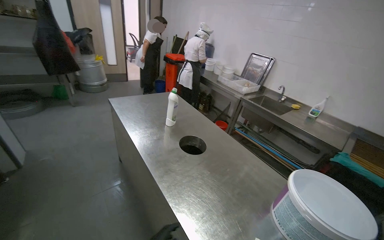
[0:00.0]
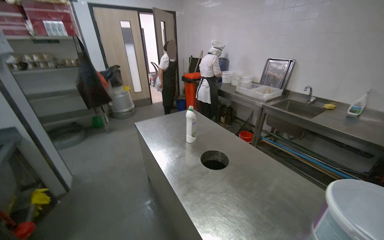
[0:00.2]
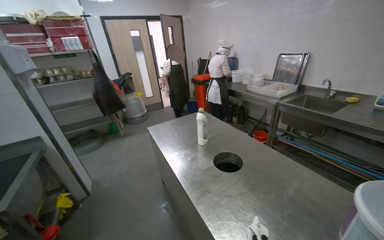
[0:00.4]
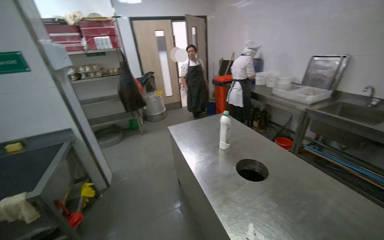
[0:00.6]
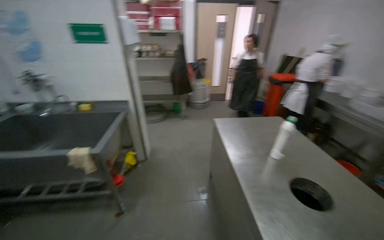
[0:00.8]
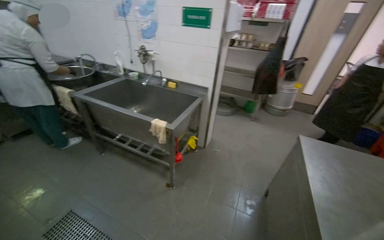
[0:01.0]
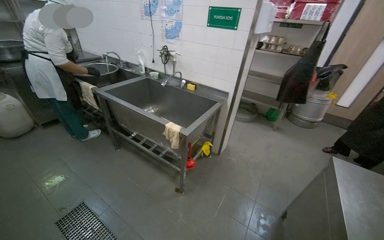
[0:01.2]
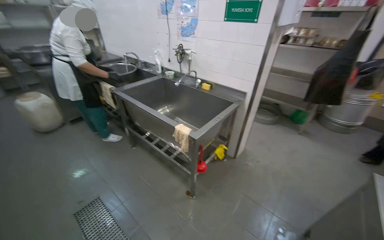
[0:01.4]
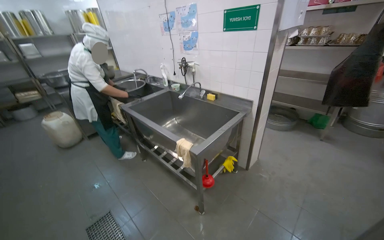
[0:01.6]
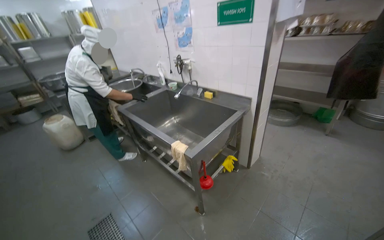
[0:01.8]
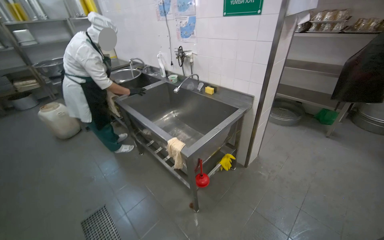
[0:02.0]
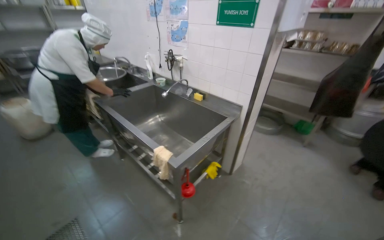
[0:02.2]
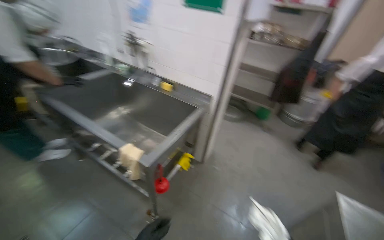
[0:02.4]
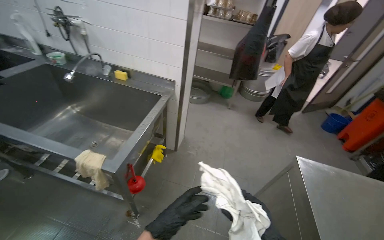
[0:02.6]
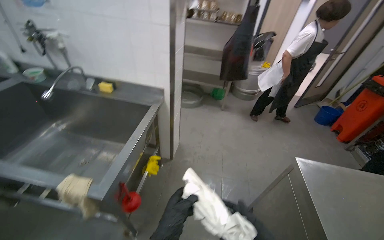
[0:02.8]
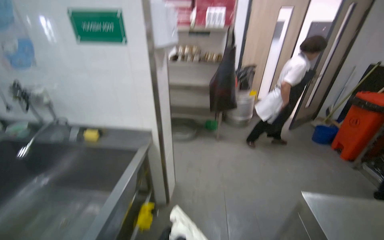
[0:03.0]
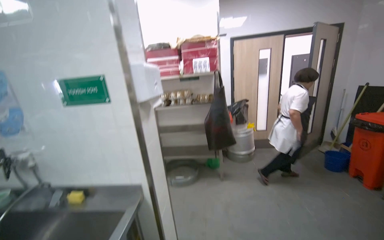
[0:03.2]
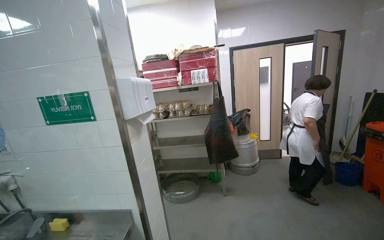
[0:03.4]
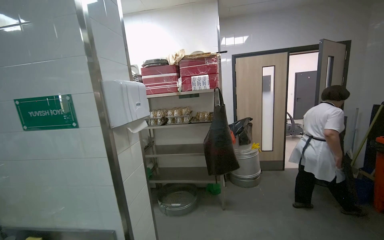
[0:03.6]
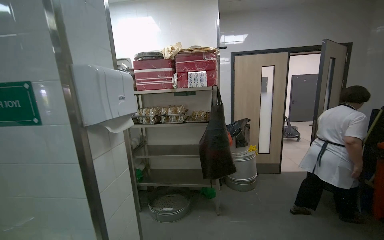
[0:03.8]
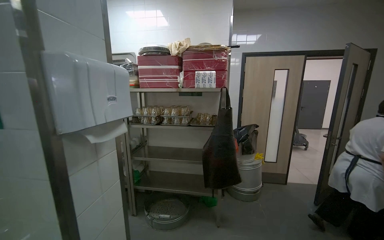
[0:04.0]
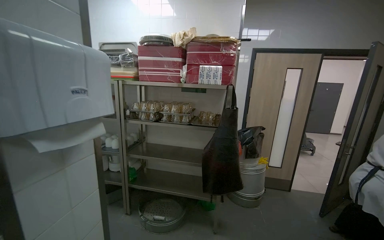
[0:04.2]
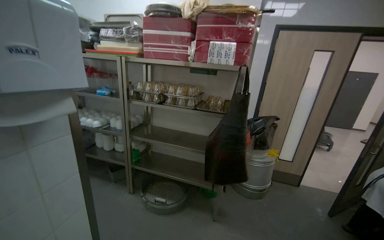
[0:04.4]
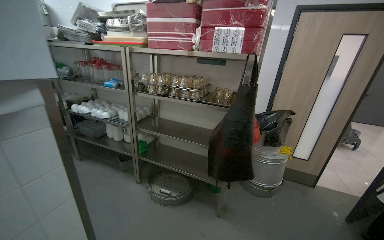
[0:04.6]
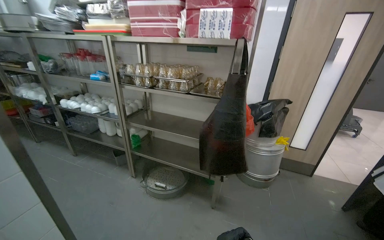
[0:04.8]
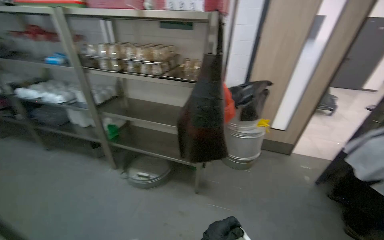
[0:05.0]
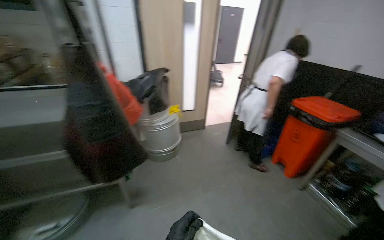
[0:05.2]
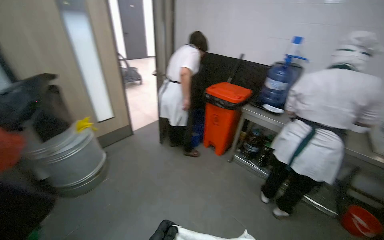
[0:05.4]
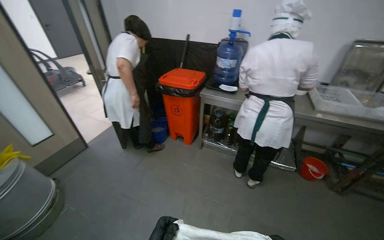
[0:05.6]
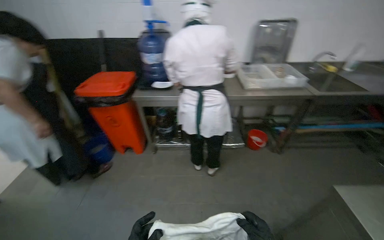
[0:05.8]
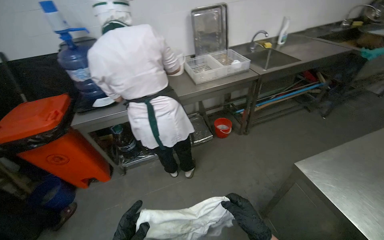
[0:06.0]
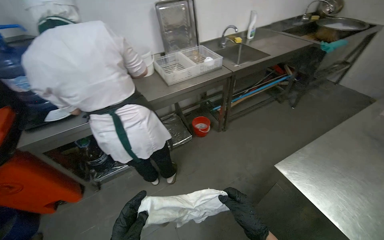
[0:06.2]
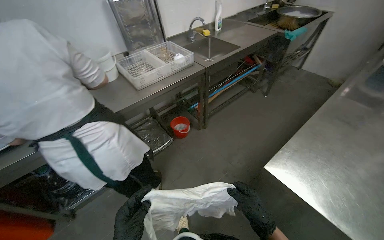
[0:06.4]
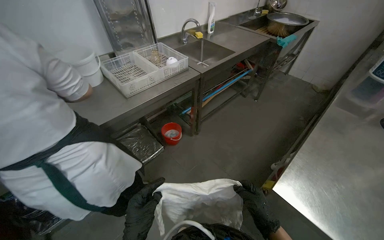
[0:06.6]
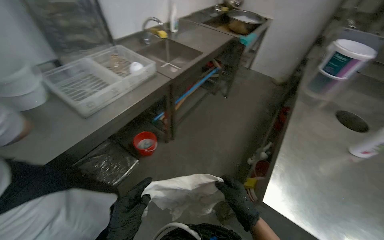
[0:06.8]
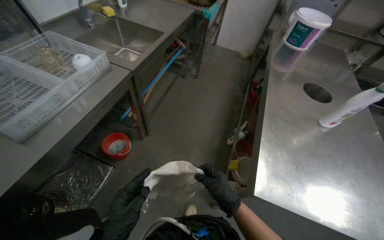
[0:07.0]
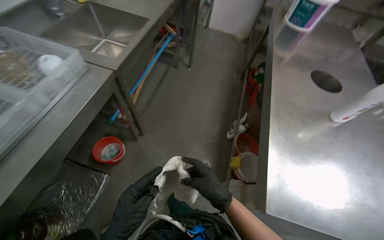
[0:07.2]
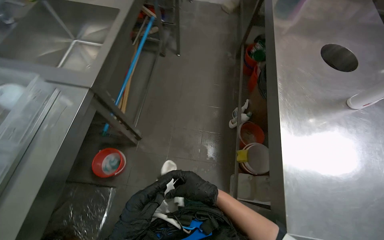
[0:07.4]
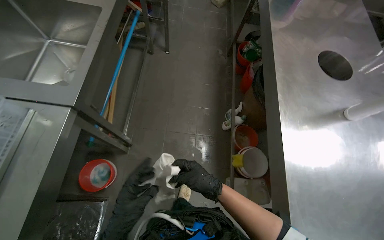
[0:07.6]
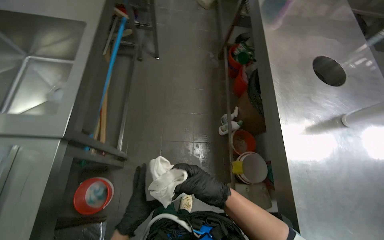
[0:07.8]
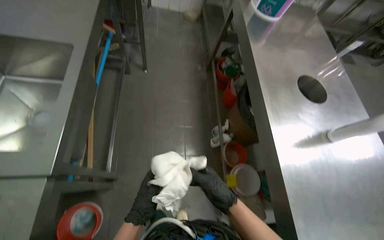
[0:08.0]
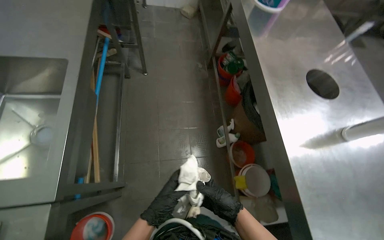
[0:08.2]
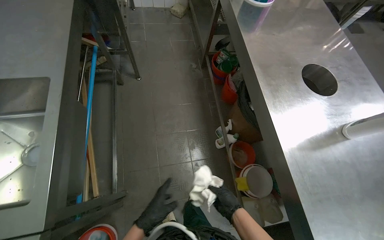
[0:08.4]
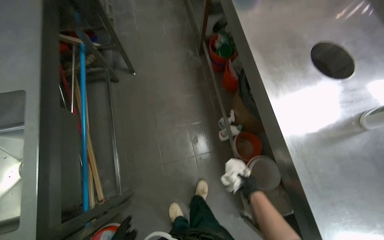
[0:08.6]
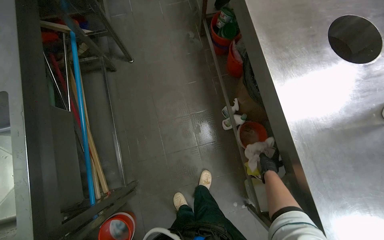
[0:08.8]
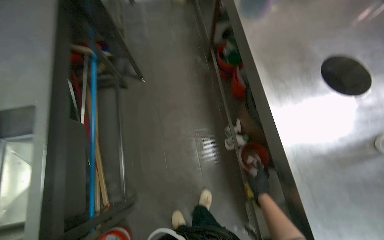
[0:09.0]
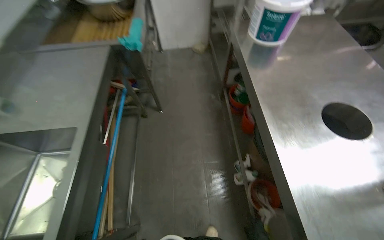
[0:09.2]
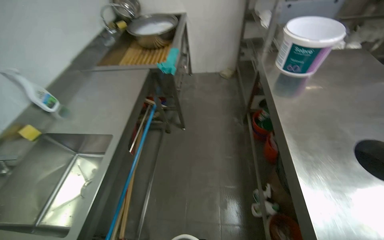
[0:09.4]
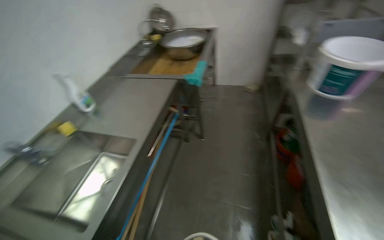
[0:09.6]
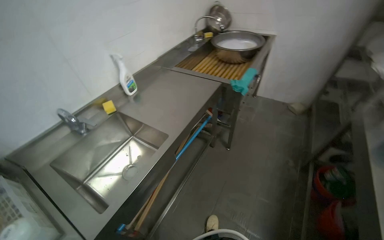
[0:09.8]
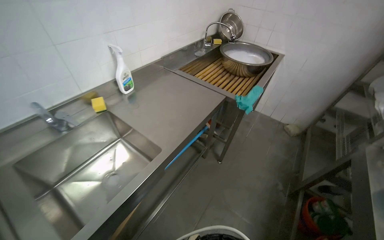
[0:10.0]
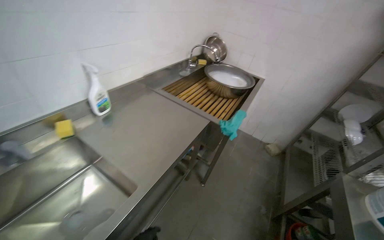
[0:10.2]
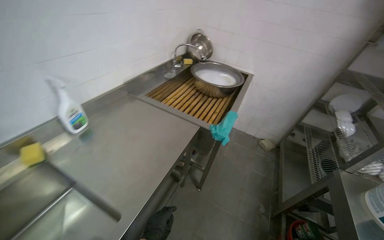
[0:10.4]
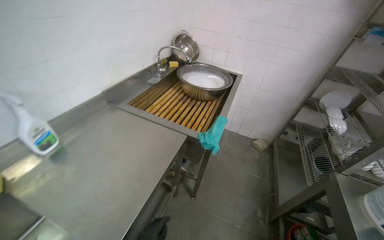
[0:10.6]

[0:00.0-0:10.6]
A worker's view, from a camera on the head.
Job: wiping surfaces.
The whole recording: Wiping metal kitchen table. The worker wipes down the metal kitchen table with a cloth.
0:00.0 to 0:01.6: The camera is carried roughly 50 cm. The head rotates roughly 85 degrees to the left.
0:01.6 to 0:03.0: The head travels approximately 40 cm. The head turns to the right by roughly 35 degrees.
0:03.0 to 0:04.6: The wearer moves approximately 90 cm.
0:04.6 to 0:06.0: The camera travels roughly 80 cm. The wearer's head swings about 130 degrees to the right. The wearer looks approximately 25 degrees further downward.
0:06.0 to 0:07.6: The camera travels about 1 m. The head turns to the right by about 65 degrees. The view tilts about 30 degrees downward.
0:07.6 to 0:09.0: The camera travels about 40 cm.
0:09.0 to 0:10.6: The wearer moves roughly 50 cm. The wearer's head swings approximately 35 degrees to the left. The wearer looks approximately 25 degrees further upward.

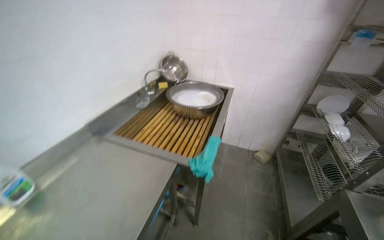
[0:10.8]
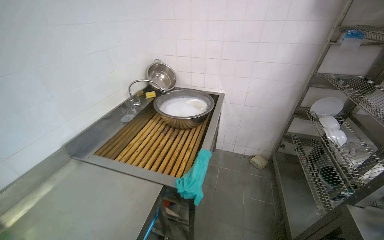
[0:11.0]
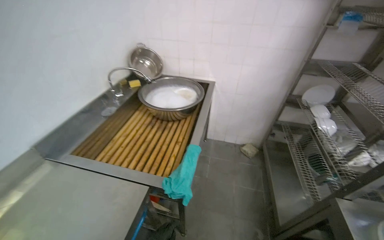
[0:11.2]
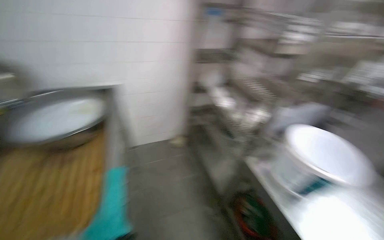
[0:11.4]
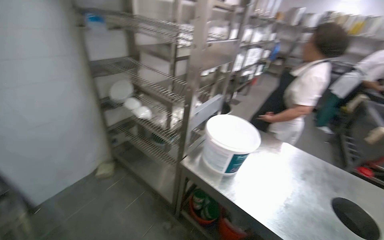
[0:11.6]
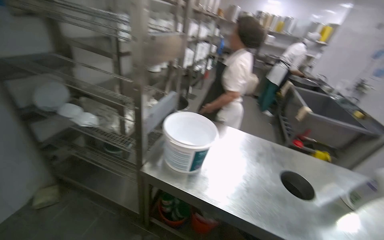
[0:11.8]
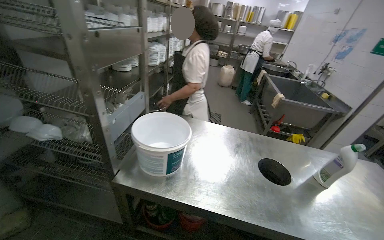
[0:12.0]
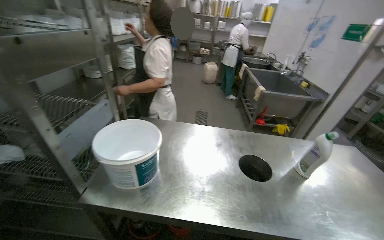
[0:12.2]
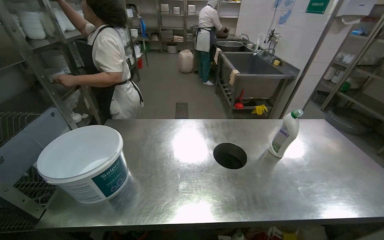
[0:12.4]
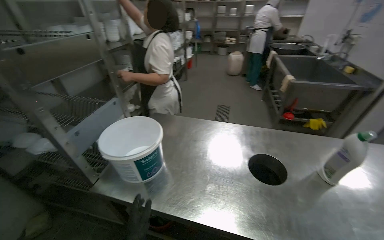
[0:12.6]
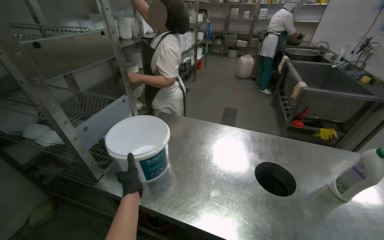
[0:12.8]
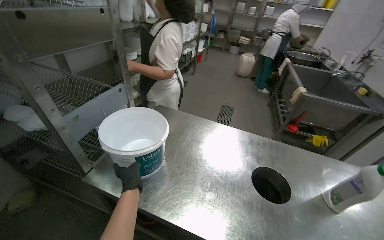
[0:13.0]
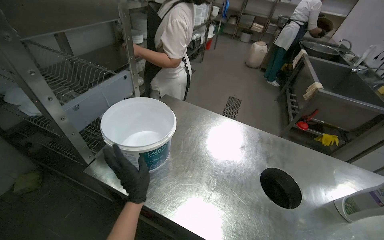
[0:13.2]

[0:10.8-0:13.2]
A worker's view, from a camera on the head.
Job: wiping surfaces.
The whole recording: Wiping metal kitchen table. The worker wipes down the metal kitchen table with a cloth.
0:10.8 to 0:12.0: The wearer looks approximately 100 degrees further to the right.

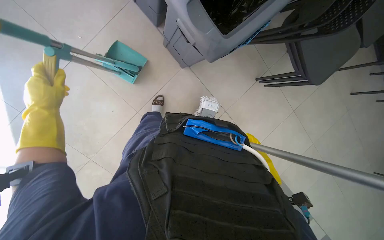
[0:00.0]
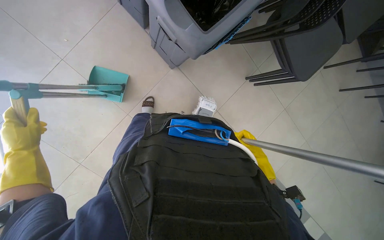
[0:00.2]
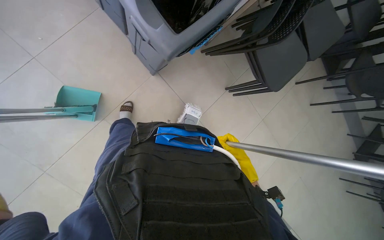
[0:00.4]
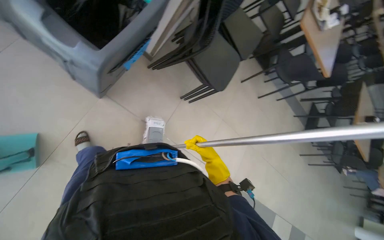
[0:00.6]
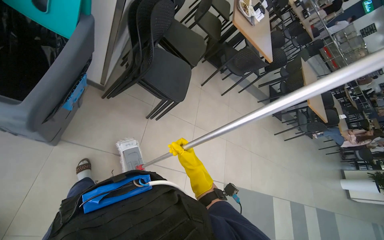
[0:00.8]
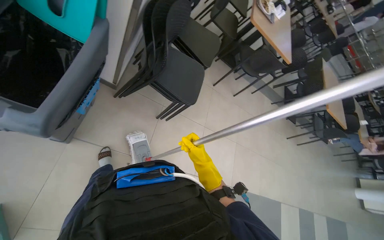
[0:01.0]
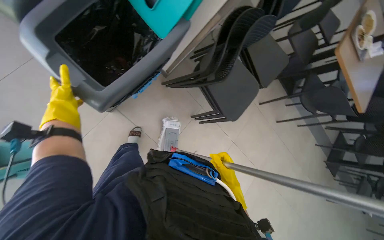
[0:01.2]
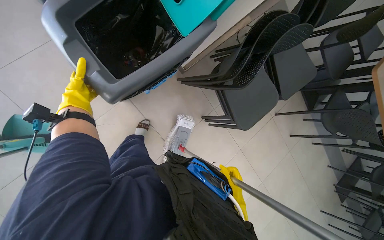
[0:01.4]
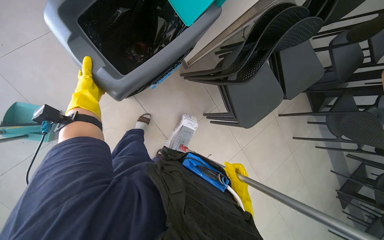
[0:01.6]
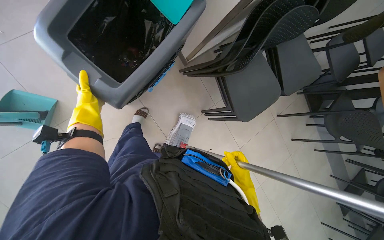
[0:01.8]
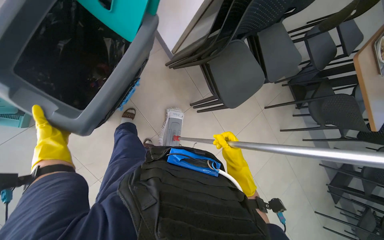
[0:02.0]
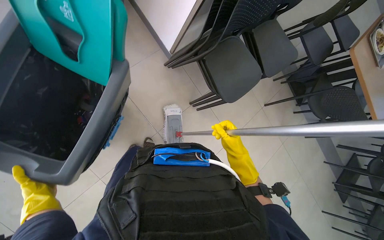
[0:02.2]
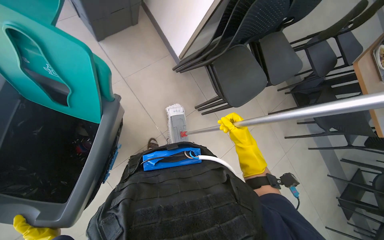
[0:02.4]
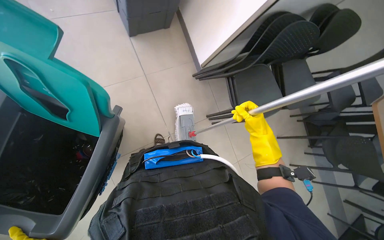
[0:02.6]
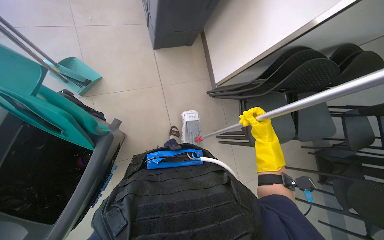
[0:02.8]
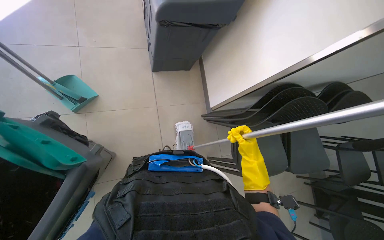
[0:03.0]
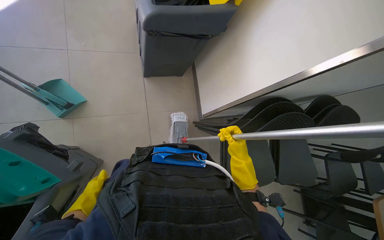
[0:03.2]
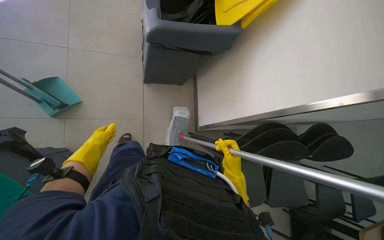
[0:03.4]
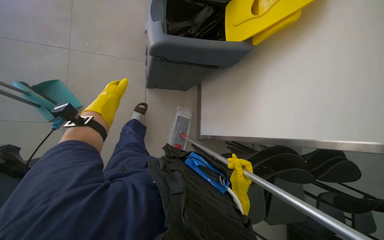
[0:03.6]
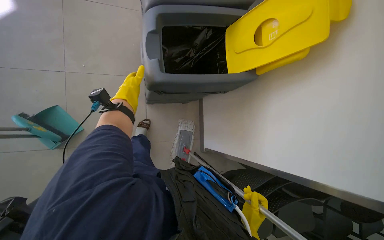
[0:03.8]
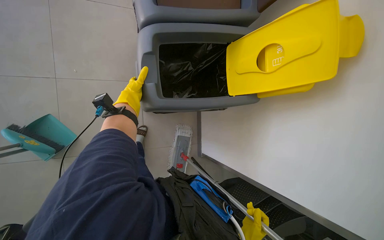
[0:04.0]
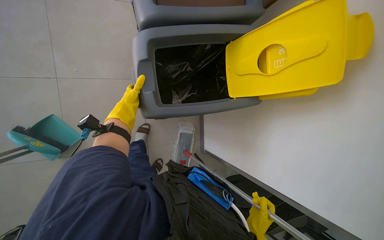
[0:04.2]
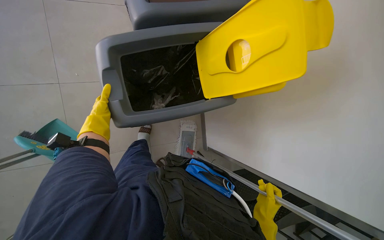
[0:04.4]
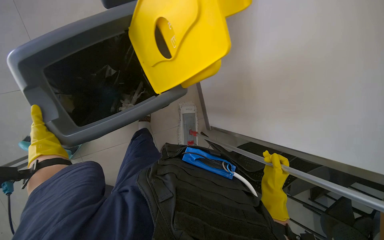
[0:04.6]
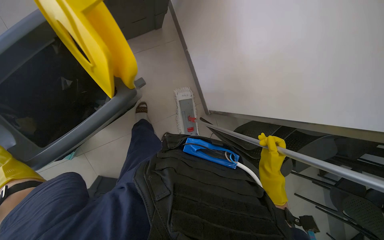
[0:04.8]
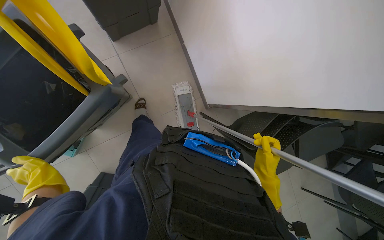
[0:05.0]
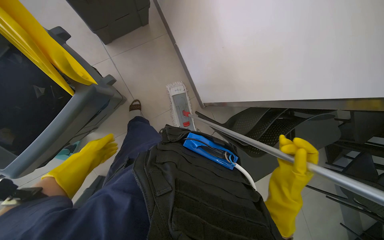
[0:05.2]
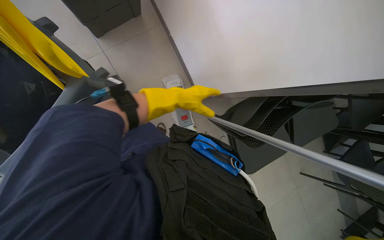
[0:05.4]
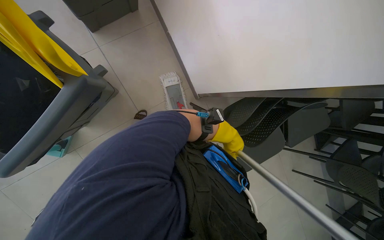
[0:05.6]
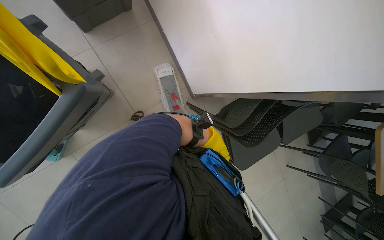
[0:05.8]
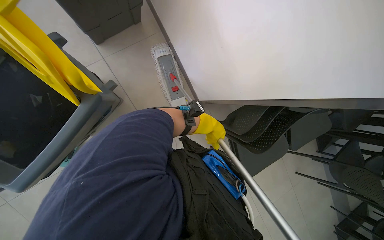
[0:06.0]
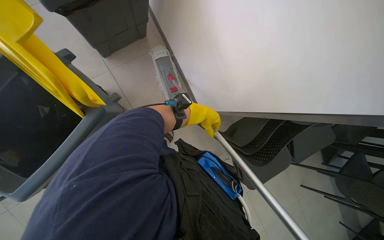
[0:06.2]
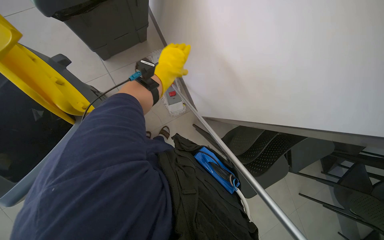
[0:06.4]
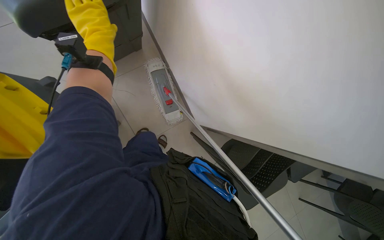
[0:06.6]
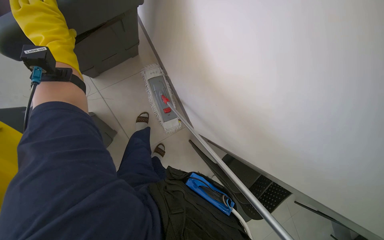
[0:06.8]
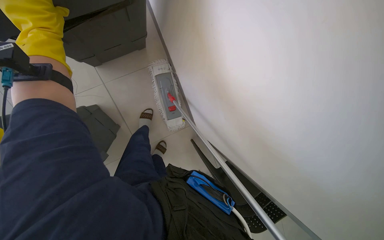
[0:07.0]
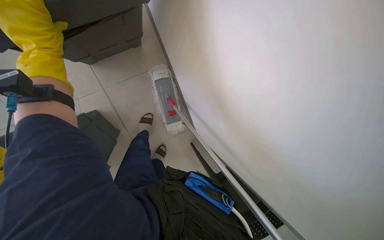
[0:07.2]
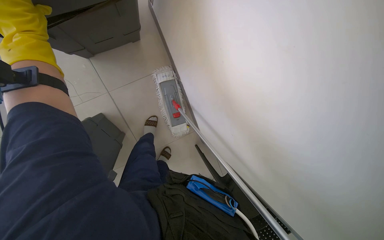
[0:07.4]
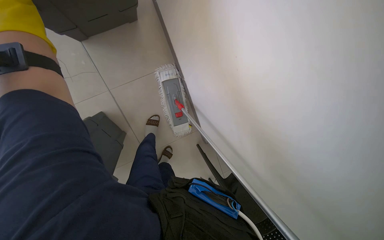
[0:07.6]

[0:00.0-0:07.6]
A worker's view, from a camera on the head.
Job: sweeping floor.
The whole recording: Sweeping cafeteria floor. The worker sweeps the cafeteria floor with a broom and dustpan.
0:01.6 to 0:03.0: The camera travels approximately 40 cm. The view tilts roughly 25 degrees upward. Everything in view rotates about 25 degrees clockwise.
0:03.0 to 0:04.6: The wearer moves some 70 cm.
0:04.6 to 0:06.0: The camera travels about 50 cm. The wearer looks approximately 20 degrees further downward.
